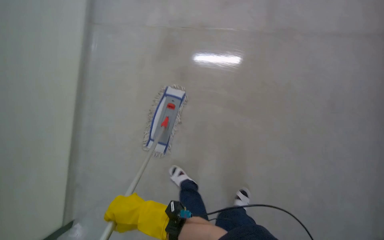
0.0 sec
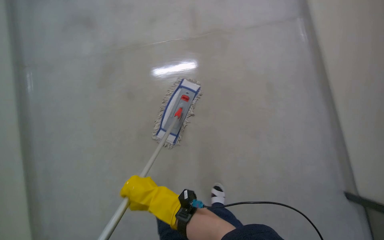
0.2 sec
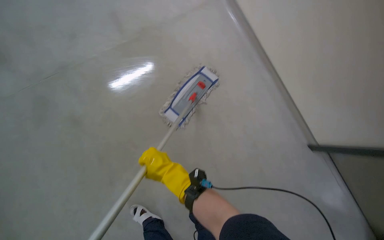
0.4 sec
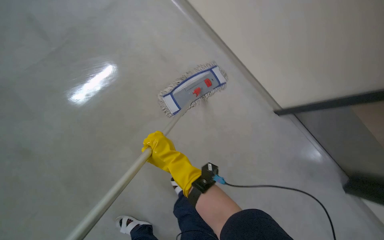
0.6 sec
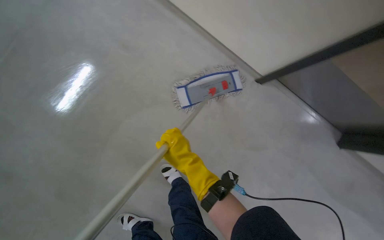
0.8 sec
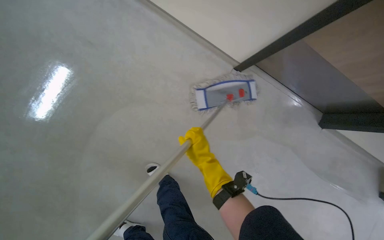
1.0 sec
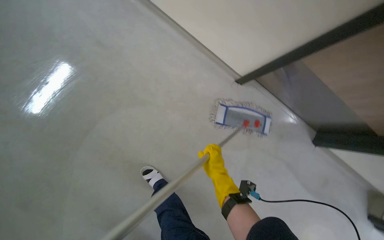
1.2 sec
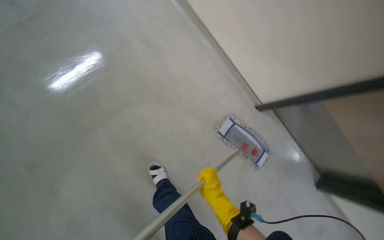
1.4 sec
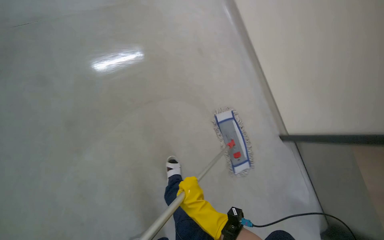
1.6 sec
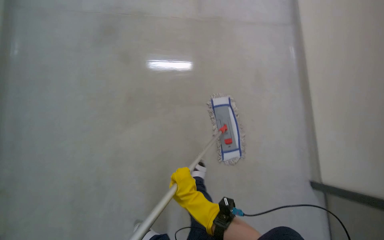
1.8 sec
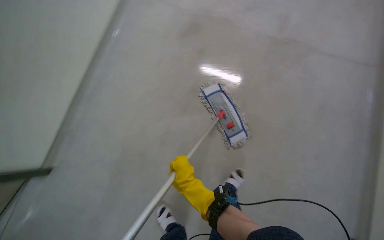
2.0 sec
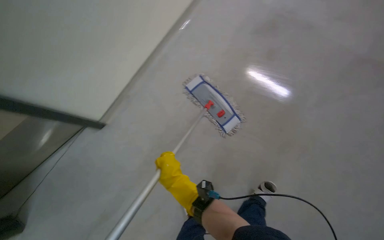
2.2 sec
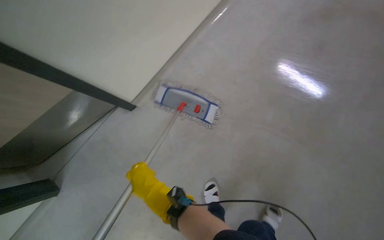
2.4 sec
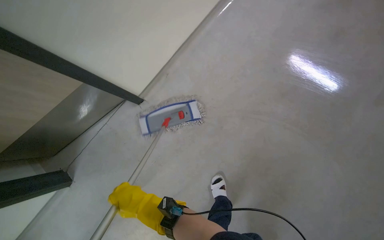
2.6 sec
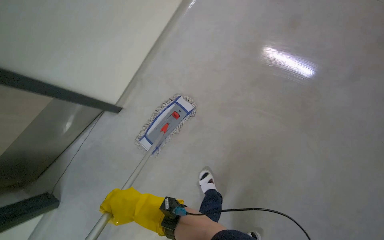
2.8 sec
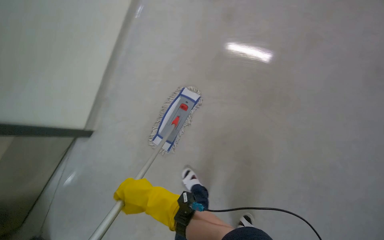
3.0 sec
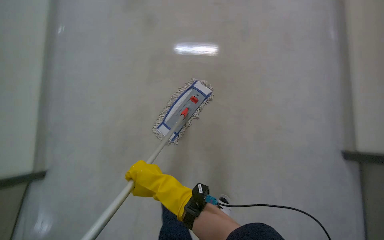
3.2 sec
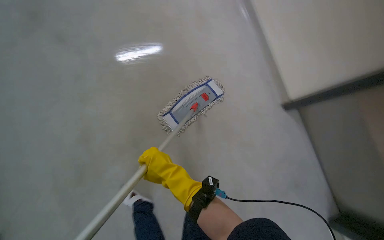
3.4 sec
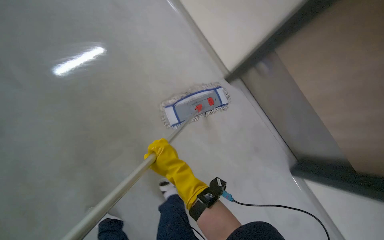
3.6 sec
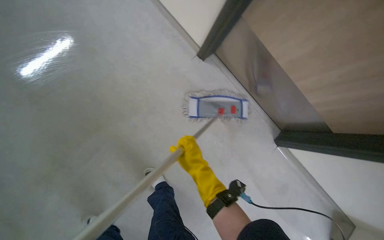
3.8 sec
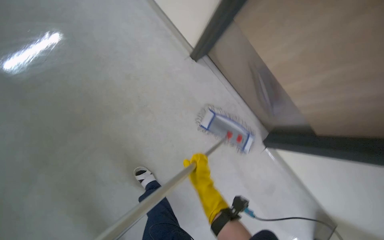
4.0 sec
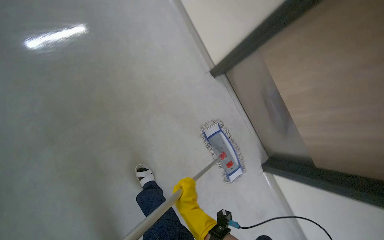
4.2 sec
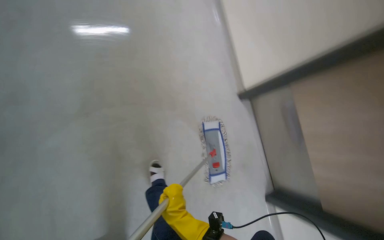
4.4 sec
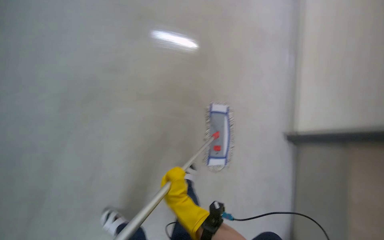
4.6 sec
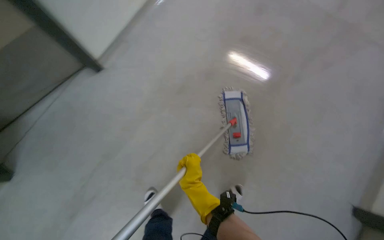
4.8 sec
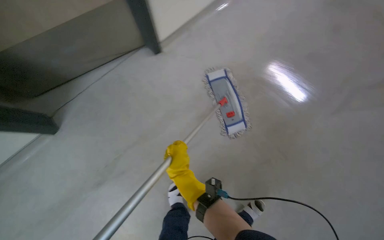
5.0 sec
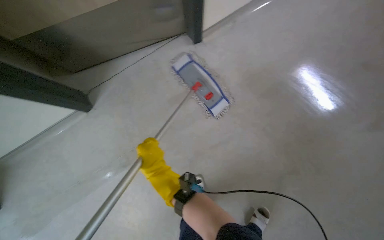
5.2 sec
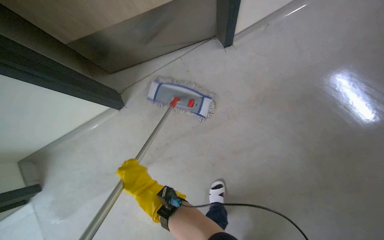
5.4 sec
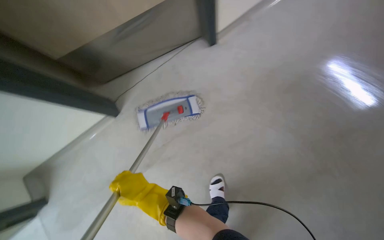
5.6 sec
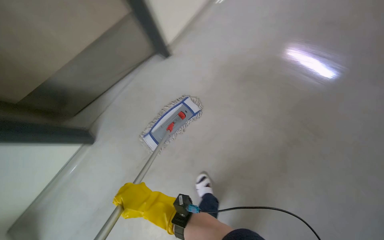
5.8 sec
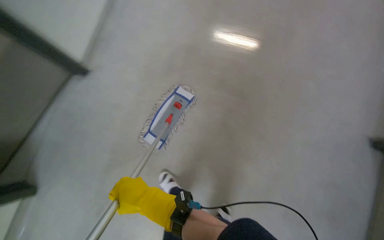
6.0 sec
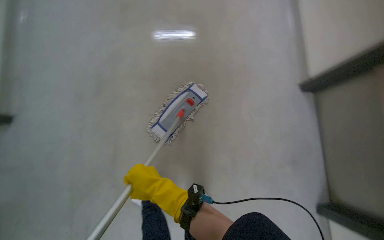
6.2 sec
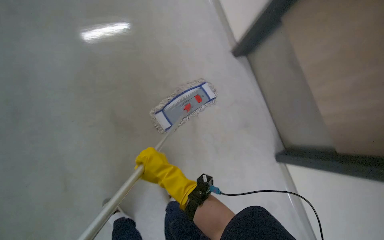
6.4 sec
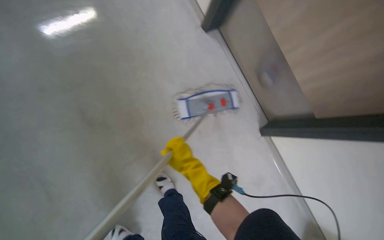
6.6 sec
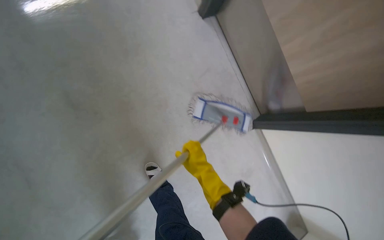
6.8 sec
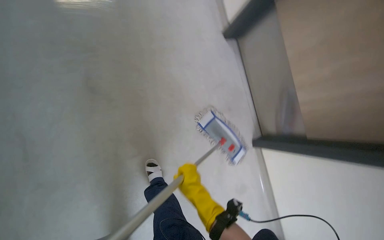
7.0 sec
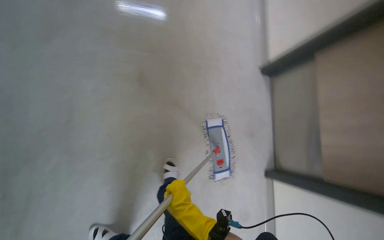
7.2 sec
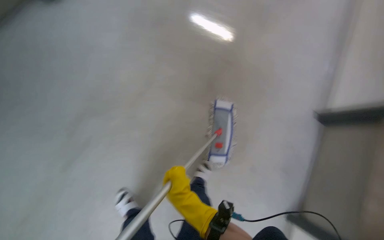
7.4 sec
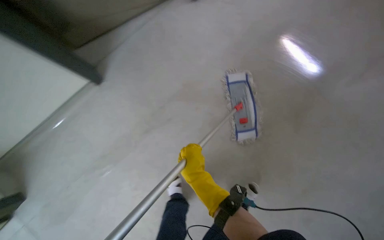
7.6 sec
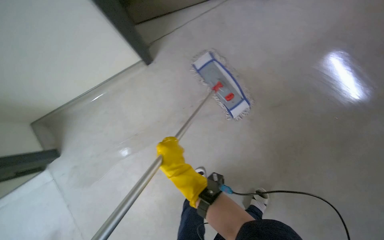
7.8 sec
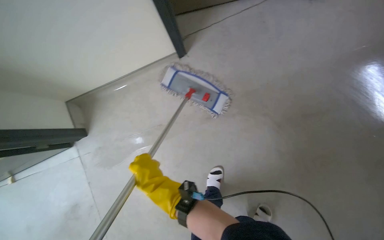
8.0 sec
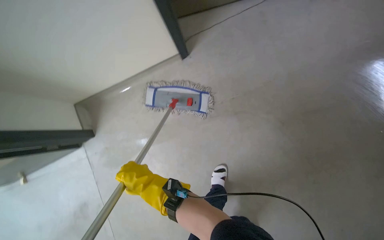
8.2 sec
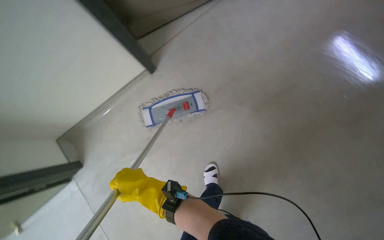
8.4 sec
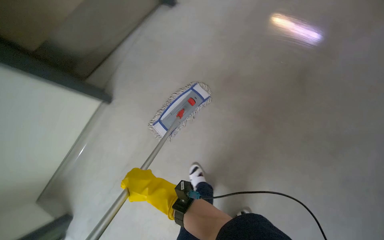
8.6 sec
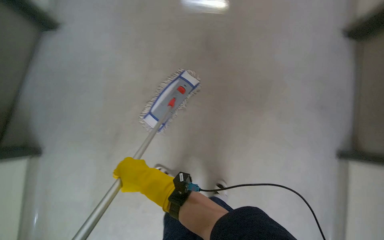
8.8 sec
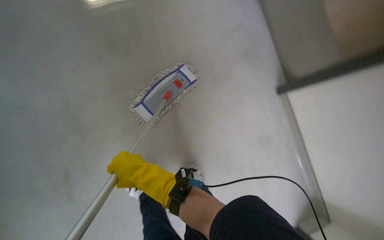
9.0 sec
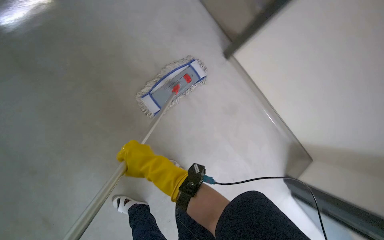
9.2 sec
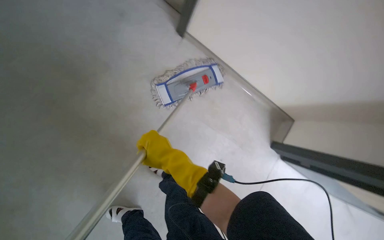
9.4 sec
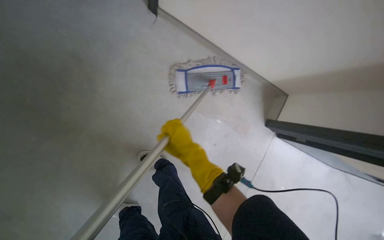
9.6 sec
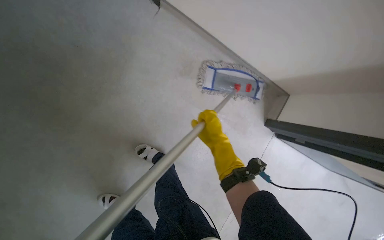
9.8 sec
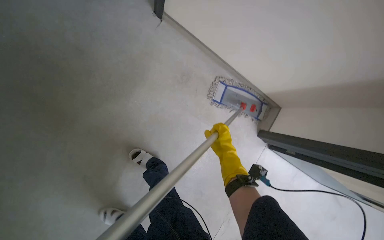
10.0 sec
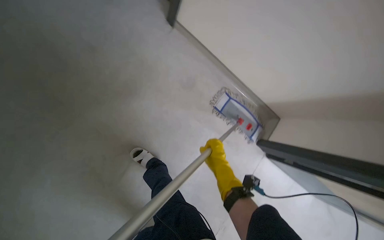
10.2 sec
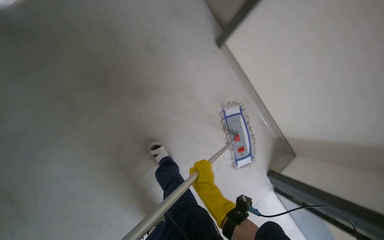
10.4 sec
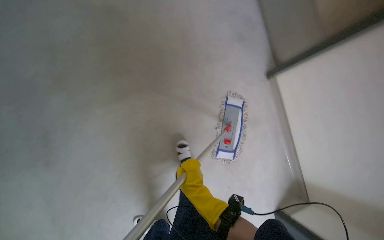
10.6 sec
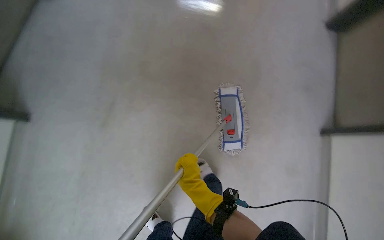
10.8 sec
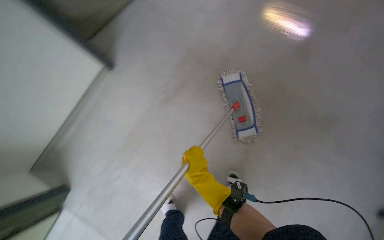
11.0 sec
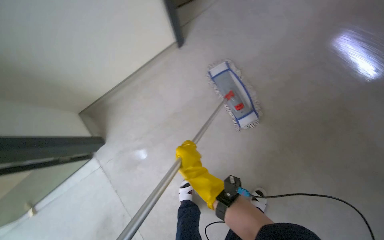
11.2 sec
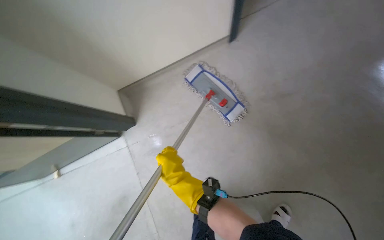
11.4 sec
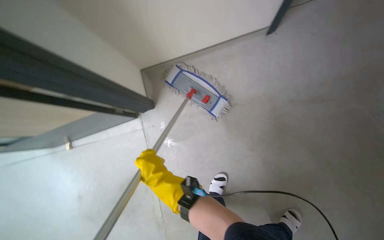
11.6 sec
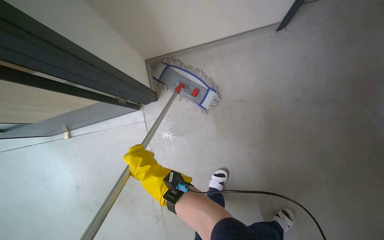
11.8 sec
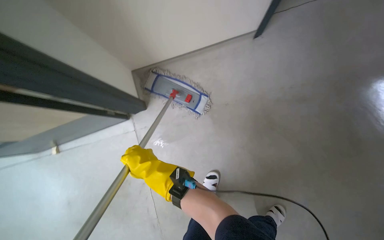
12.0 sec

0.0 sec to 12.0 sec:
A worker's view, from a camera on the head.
Job: mopping floor.
The whole recording: Mopping hallway floor. The worker mops the hallway floor, wringing out the mop head and moving the cleaning cart as needed.
0.0 sec to 1.6 sec: The view tilts some 10 degrees downward. Everything in view rotates approximately 45 degrees clockwise.
3.0 sec to 4.4 sec: The scene rotates clockwise by roughly 55 degrees.
7.6 sec to 9.0 sec: The scene rotates counterclockwise by roughly 65 degrees.
9.0 sec to 10.4 sec: The scene turns some 45 degrees clockwise in the picture. The right hand is displaced down the picture by roughly 10 cm.
10.4 sec to 12.0 sec: The scene rotates counterclockwise by roughly 40 degrees.

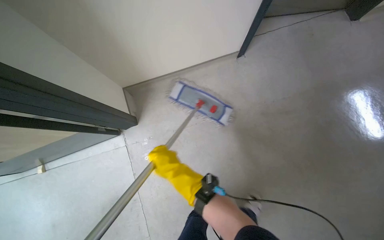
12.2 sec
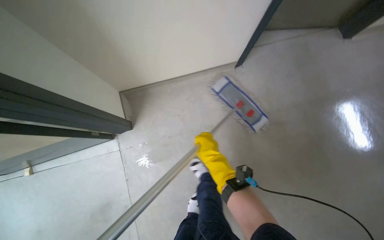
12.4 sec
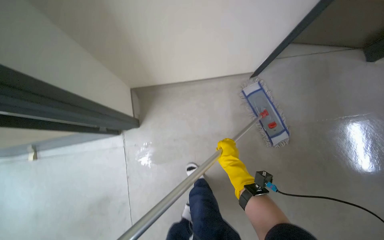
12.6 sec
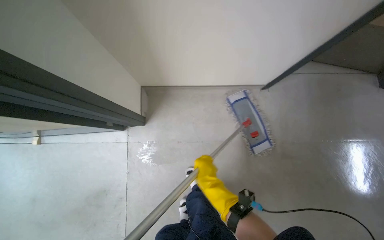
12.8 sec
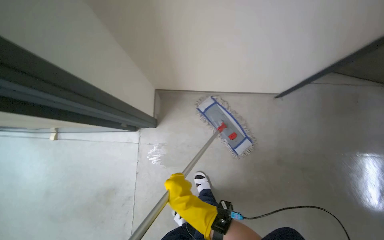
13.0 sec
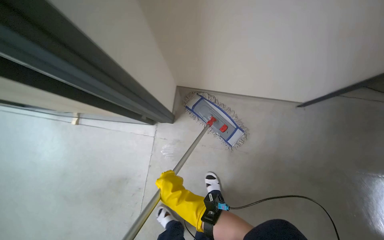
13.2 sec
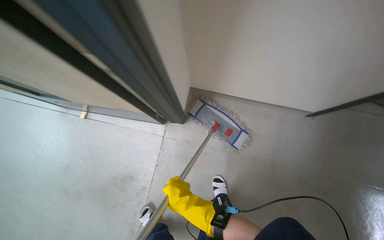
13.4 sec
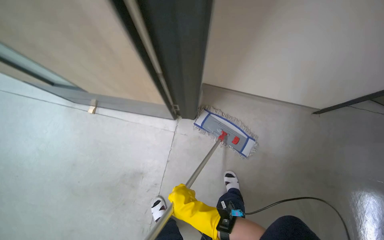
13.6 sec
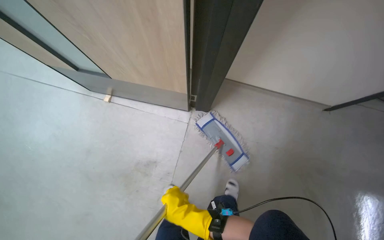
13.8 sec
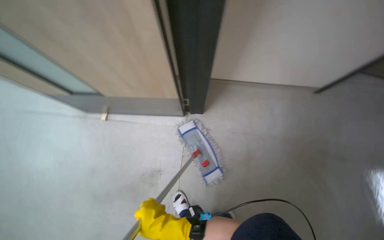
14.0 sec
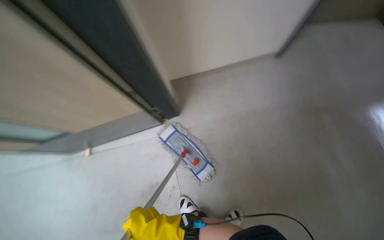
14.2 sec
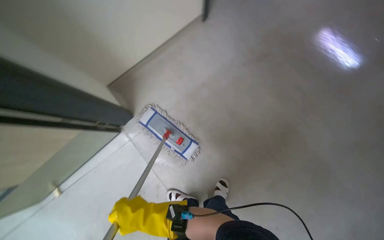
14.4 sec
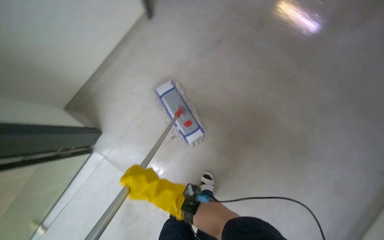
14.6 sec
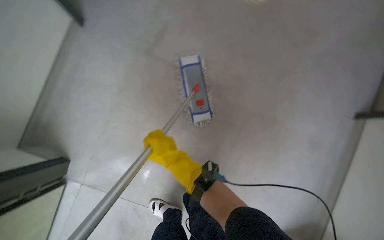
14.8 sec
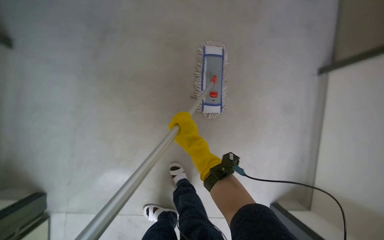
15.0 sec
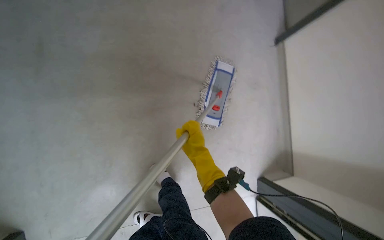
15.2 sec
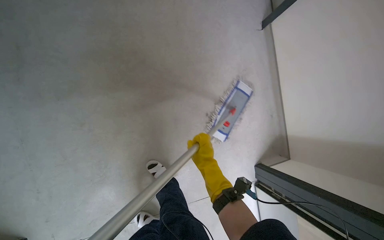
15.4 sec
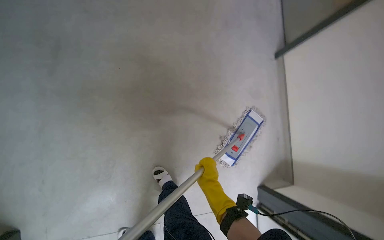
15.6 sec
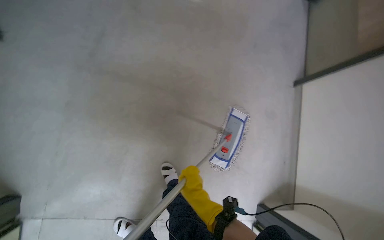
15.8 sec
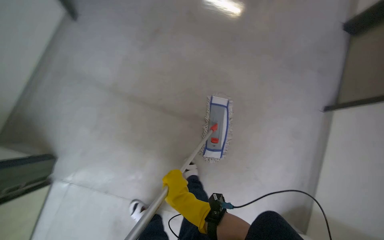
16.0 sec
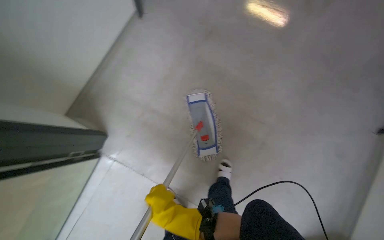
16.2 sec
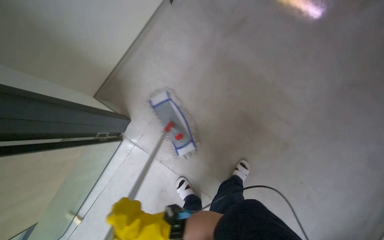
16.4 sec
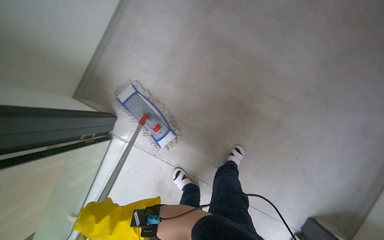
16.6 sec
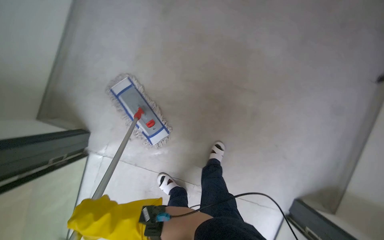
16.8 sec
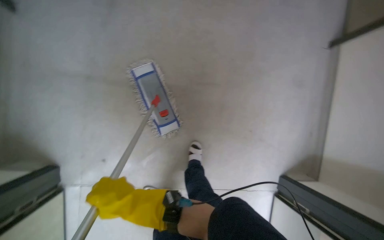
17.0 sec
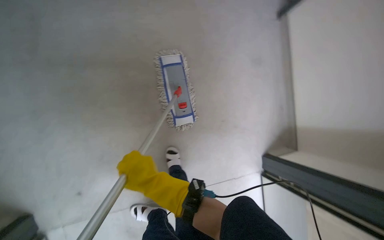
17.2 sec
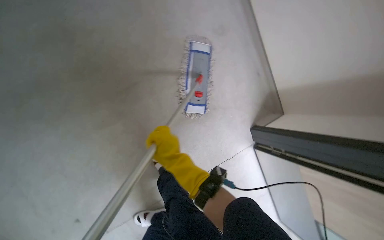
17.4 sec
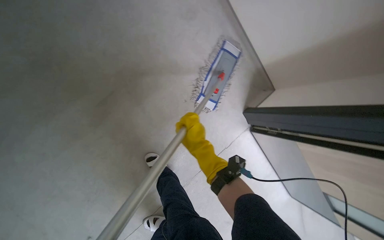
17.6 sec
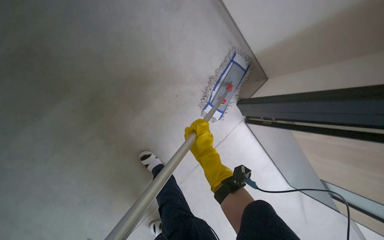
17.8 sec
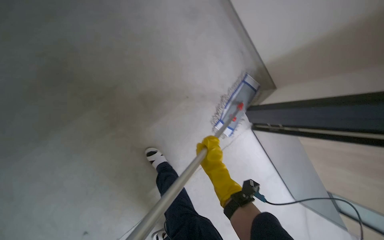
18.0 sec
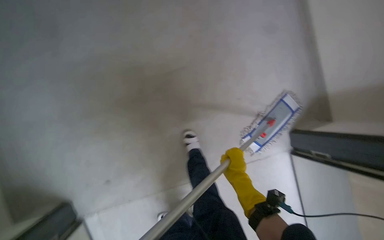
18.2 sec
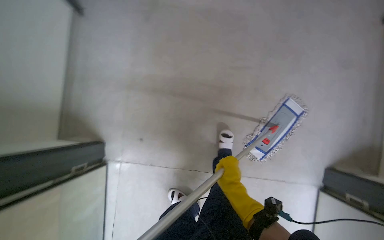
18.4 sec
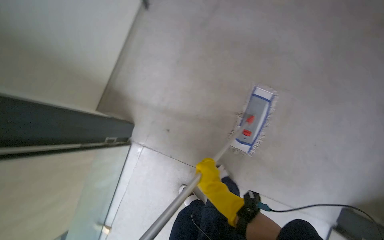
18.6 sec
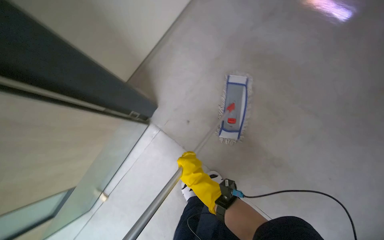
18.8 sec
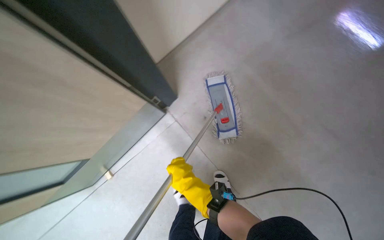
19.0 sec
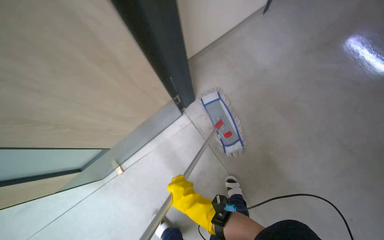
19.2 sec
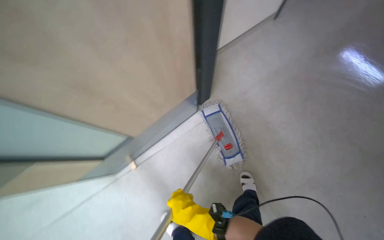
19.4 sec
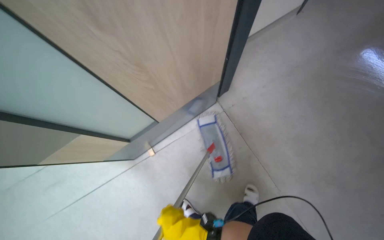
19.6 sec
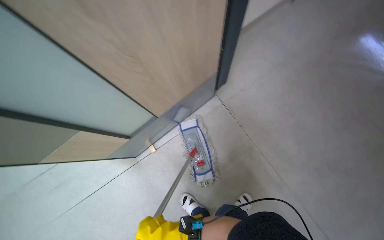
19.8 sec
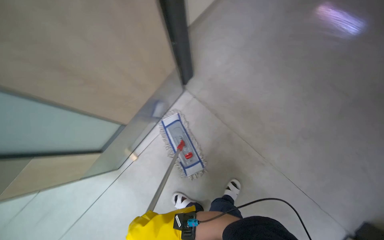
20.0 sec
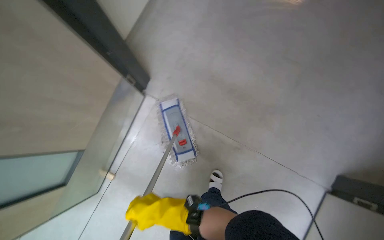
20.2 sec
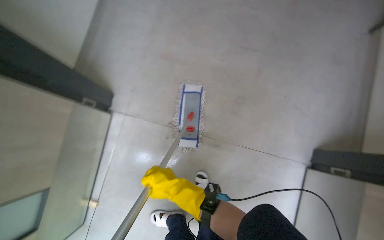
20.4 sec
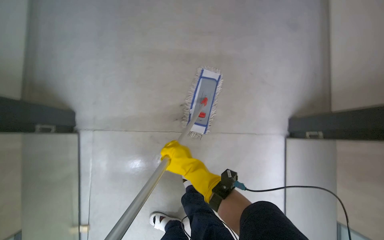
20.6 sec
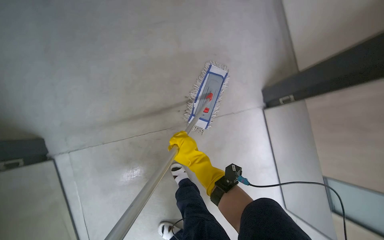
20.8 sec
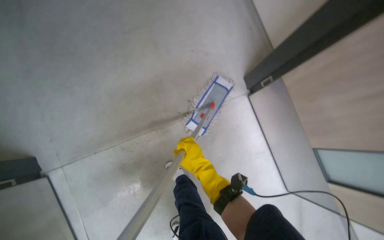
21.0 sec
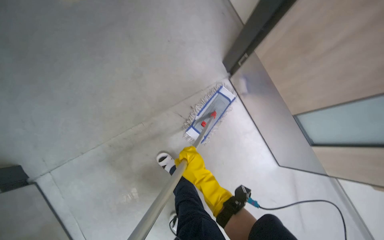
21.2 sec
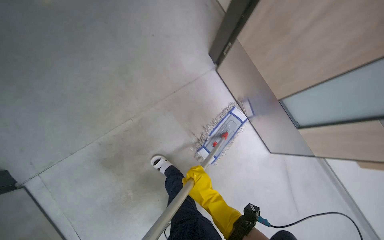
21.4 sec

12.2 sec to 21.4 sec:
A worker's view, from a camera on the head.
Job: mopping floor.
The whole recording: Mopping hallway floor. The worker mops the hallway floor, wringing out the mop head and moving the cleaning cart as needed.
13.8 sec to 15.2 sec: The view swings roughly 20 degrees to the right.
15.2 sec to 16.8 sec: The wearer moves some 50 cm. The view swings about 15 degrees to the left. The view tips upward by roughly 15 degrees.
18.4 sec to 19.8 sec: The head travels some 50 cm. Everything in view rotates some 40 degrees clockwise.
19.8 sec to 21.4 sec: The wearer looks approximately 15 degrees further downward.
